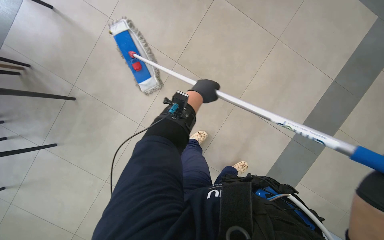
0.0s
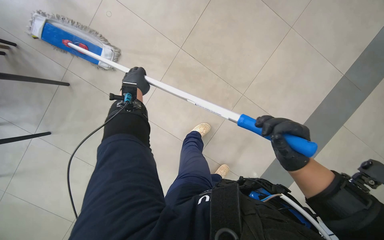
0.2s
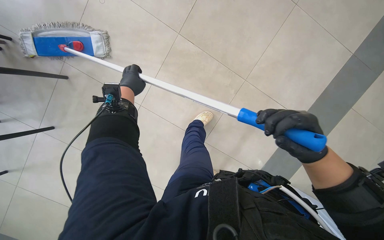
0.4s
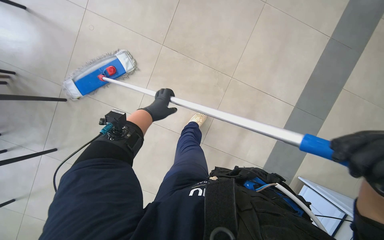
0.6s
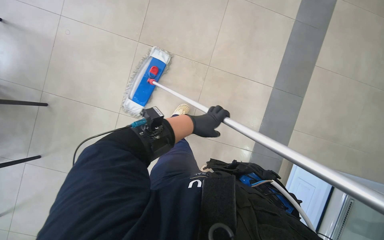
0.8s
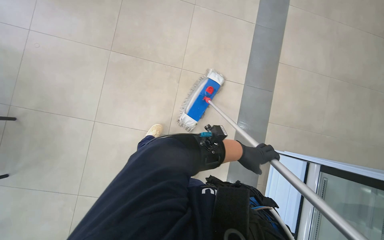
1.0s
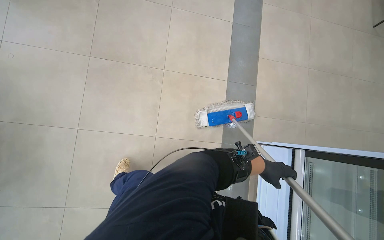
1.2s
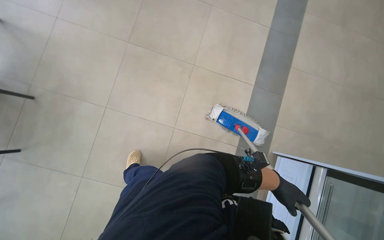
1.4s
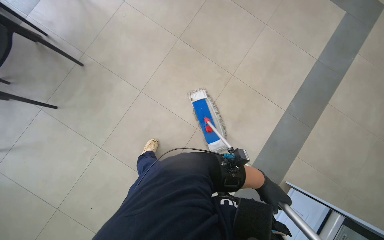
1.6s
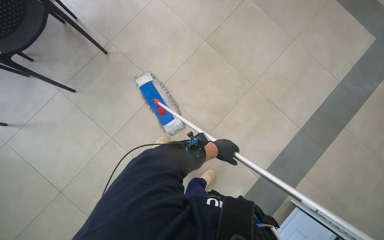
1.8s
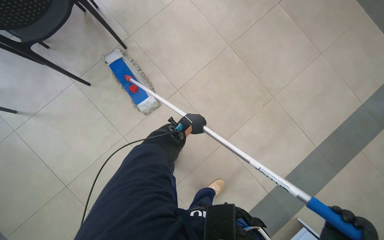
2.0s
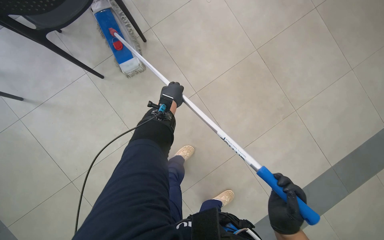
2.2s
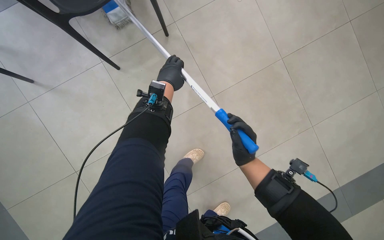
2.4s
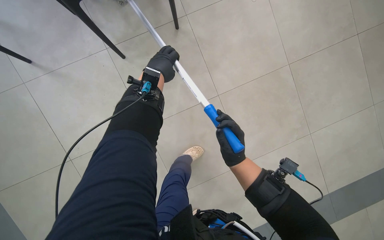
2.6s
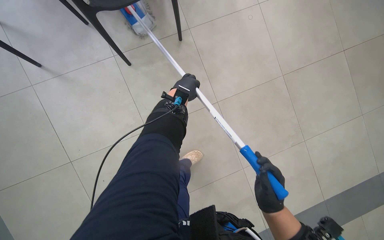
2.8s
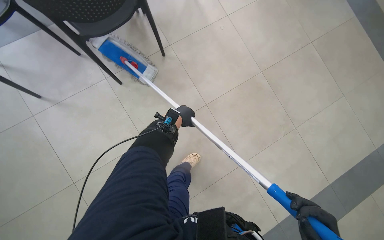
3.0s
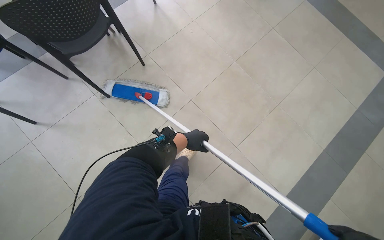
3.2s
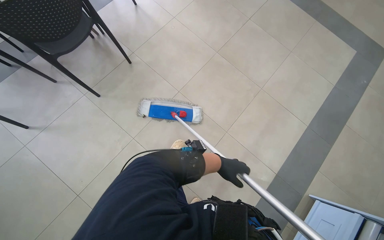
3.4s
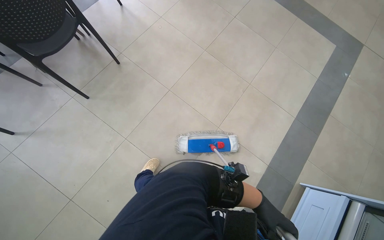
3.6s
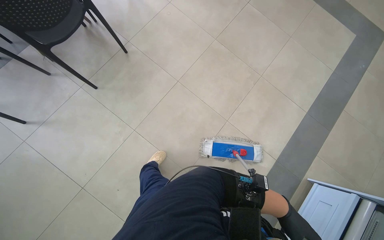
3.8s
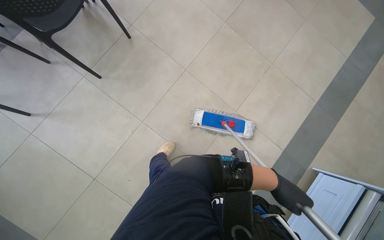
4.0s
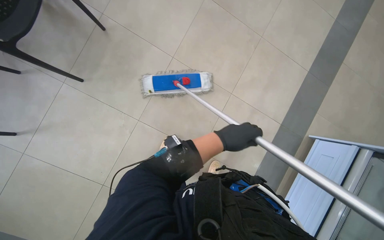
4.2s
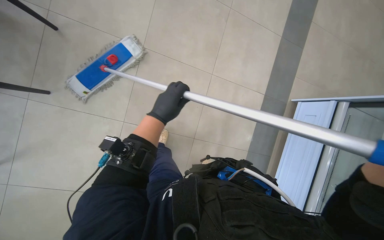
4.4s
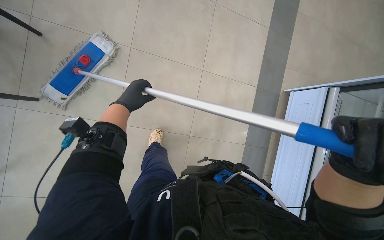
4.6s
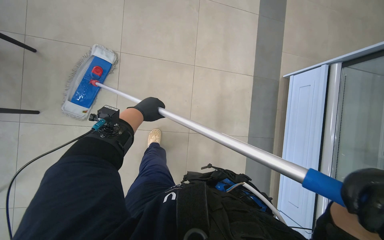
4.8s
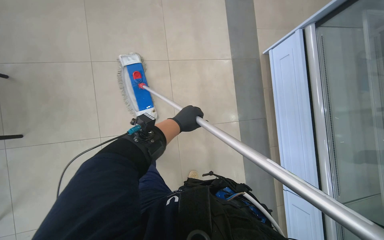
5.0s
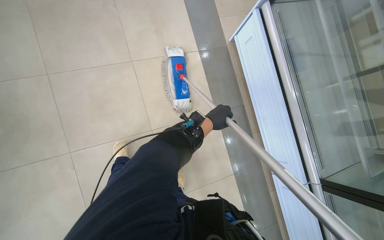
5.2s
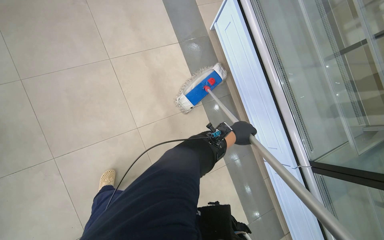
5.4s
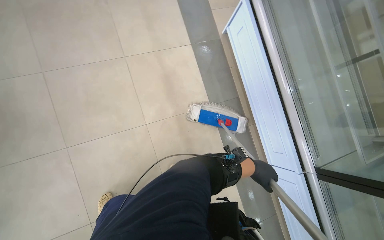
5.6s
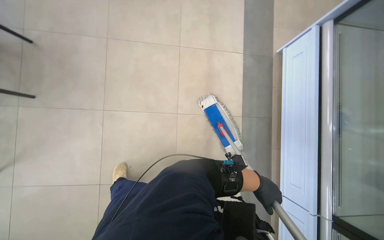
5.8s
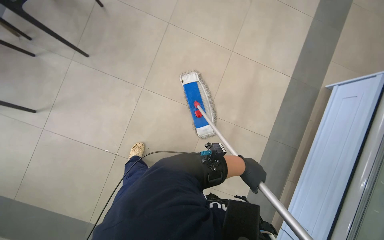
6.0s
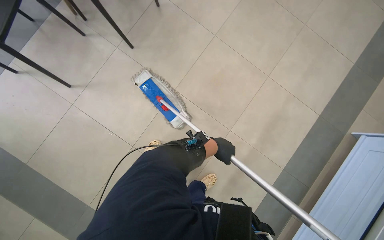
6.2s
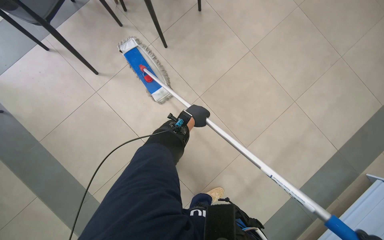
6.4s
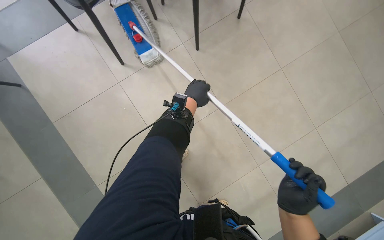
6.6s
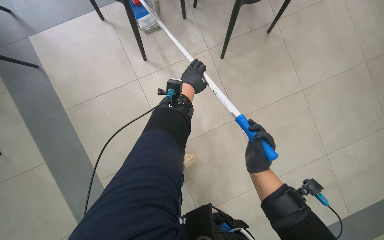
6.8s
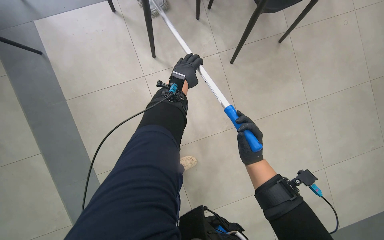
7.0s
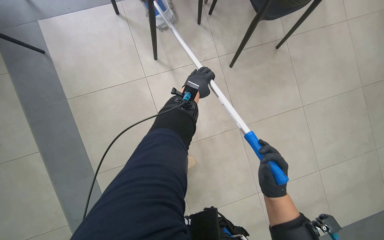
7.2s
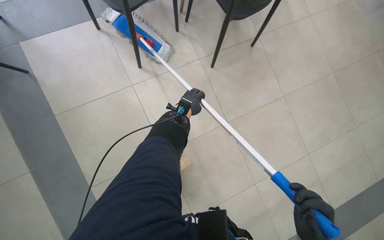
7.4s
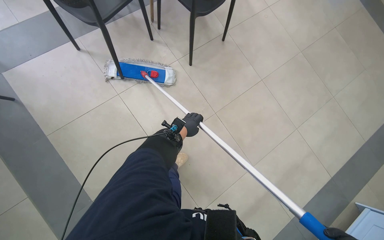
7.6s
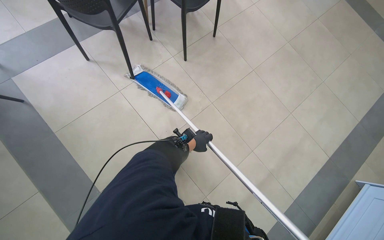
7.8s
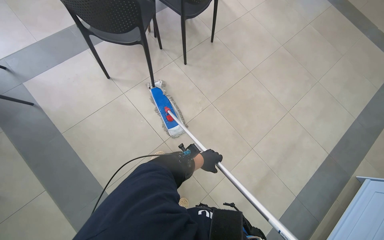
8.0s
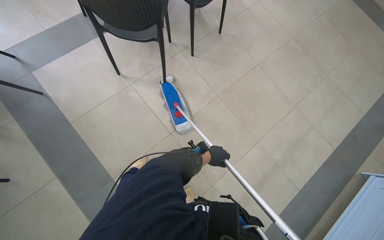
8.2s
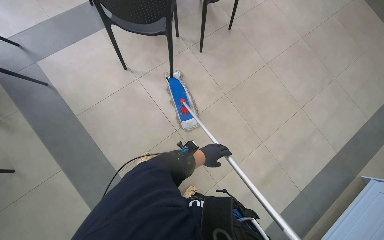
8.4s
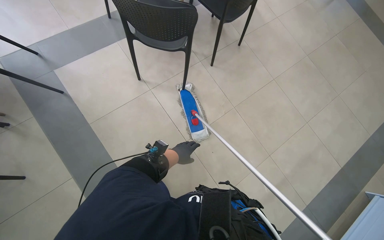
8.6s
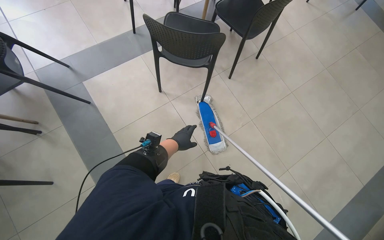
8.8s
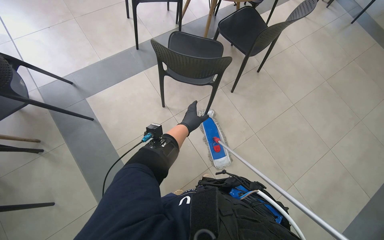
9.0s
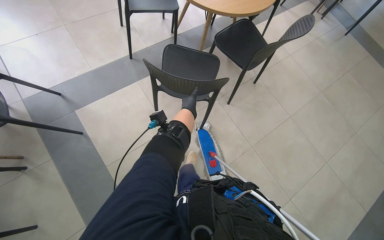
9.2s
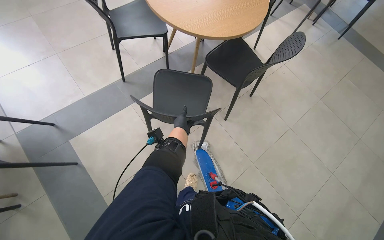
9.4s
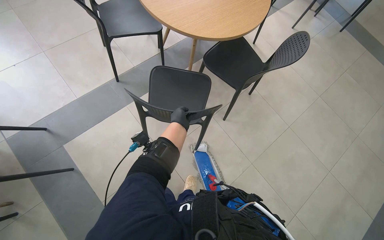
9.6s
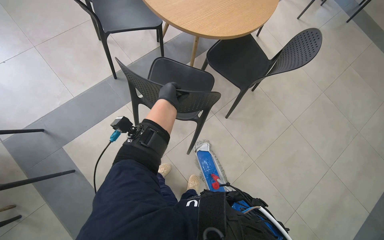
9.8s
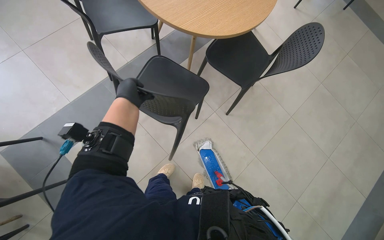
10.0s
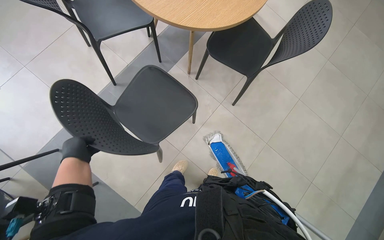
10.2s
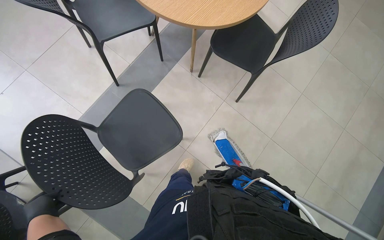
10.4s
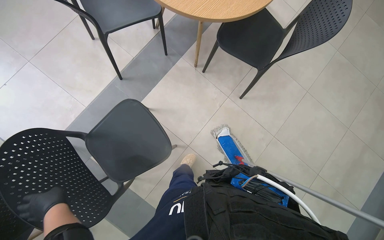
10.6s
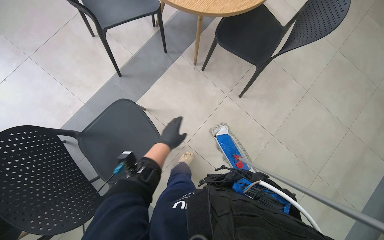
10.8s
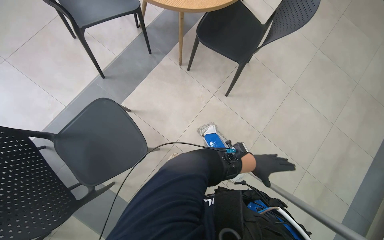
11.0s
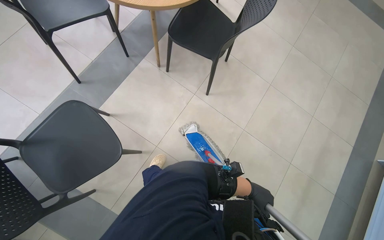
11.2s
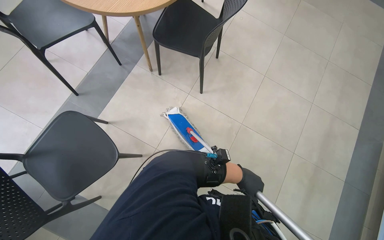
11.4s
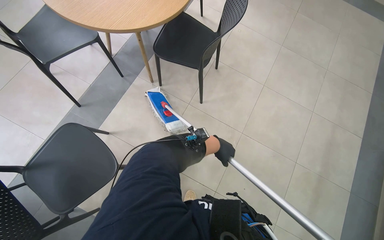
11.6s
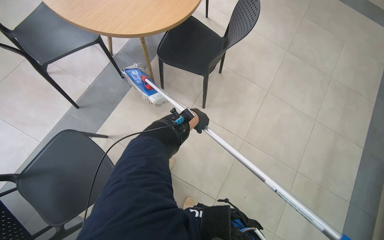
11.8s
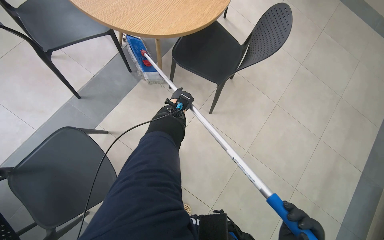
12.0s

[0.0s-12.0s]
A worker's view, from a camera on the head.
Job: mopping floor.
The whole recording: Mopping cafe floor. The worker mops the cafe floor, moving around tables and chairs, and periodically cleans the mop head in a bucket.
1.6s to 3.0s: The camera is carried roughly 70 cm. The scene turns roughly 25 degrees clockwise in the picture.
3.0s to 4.4s: The head rotates roughly 45 degrees to the right. The wearer looks approximately 20 degrees further downward.
6.0s to 7.6s: The camera is carried roughly 80 cm. The scene turns approximately 35 degrees clockwise in the picture.
7.6s to 9.0s: The left hand travels nearer to the camera by about 25 cm, and moves roughly 10 cm to the right and comes back.
9.0s to 10.4s: The camera travels approximately 60 cm. The view tilts about 10 degrees downward.

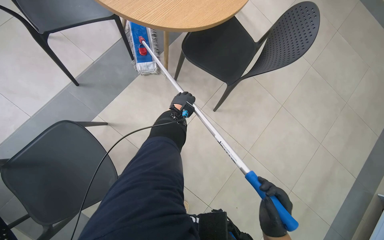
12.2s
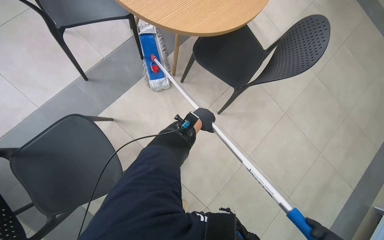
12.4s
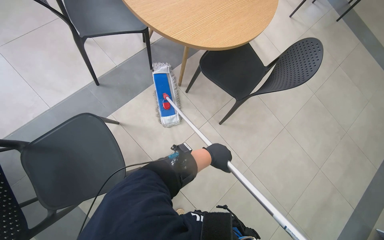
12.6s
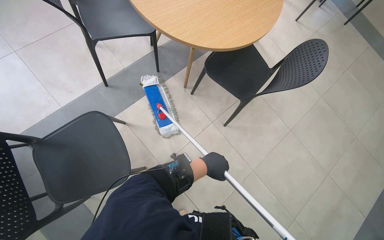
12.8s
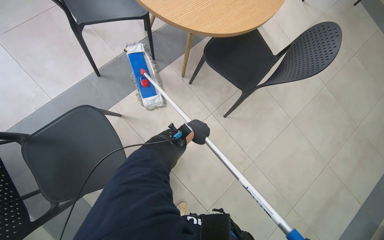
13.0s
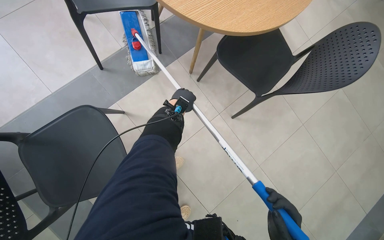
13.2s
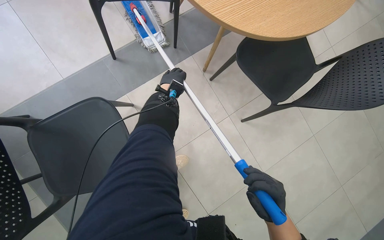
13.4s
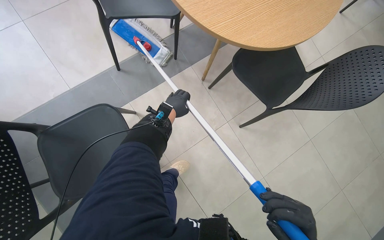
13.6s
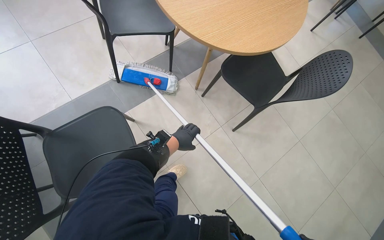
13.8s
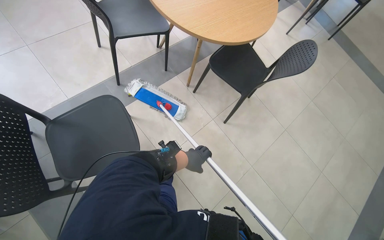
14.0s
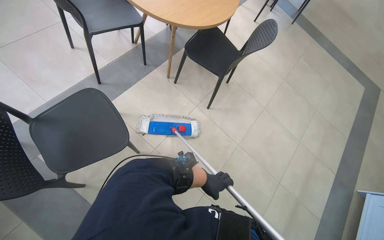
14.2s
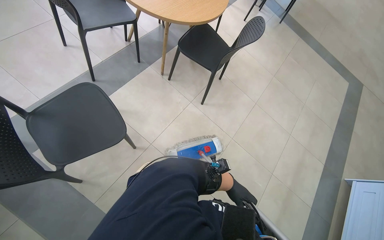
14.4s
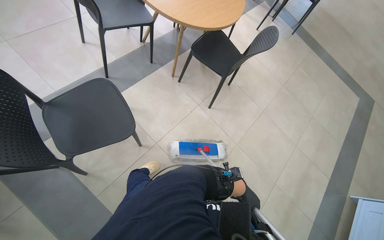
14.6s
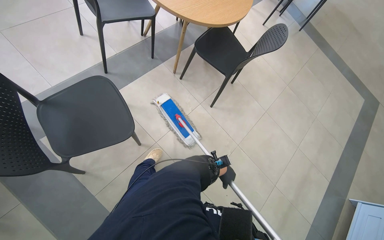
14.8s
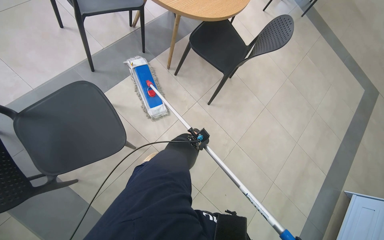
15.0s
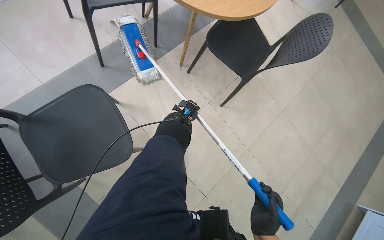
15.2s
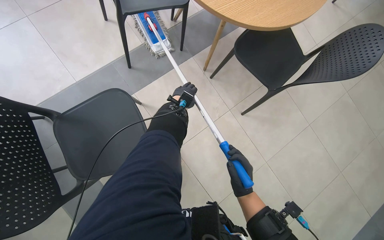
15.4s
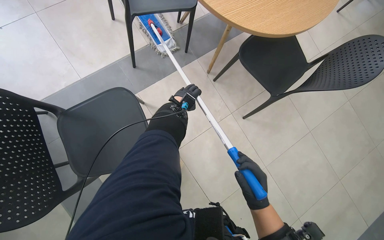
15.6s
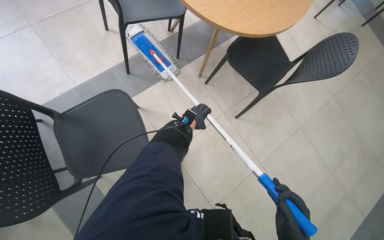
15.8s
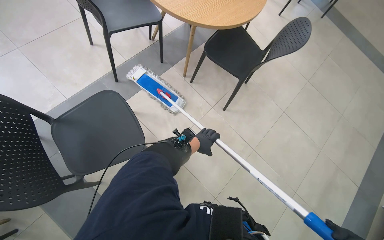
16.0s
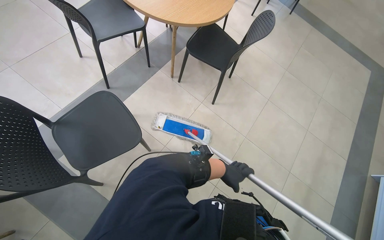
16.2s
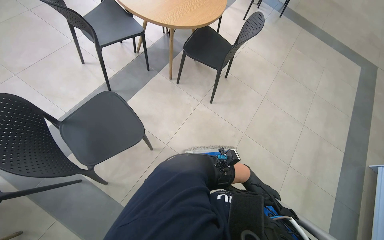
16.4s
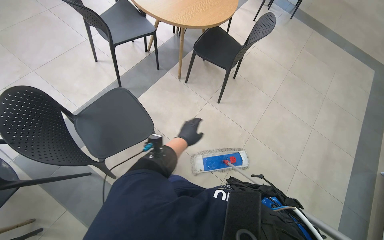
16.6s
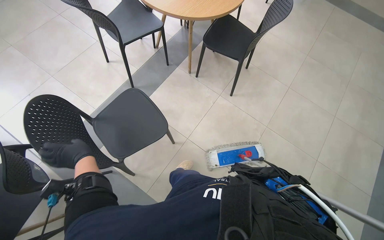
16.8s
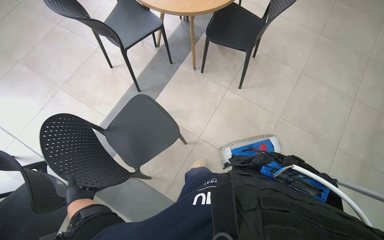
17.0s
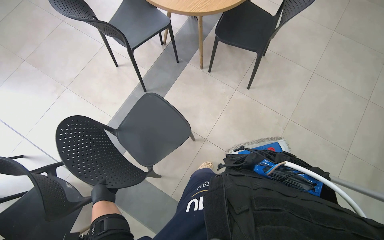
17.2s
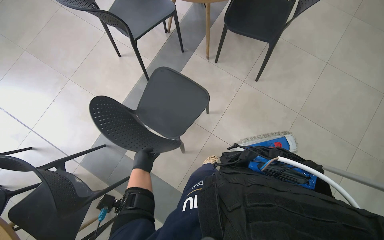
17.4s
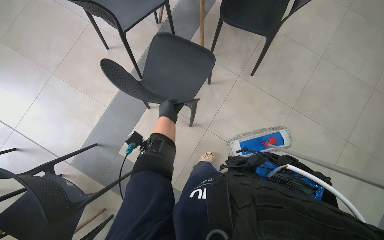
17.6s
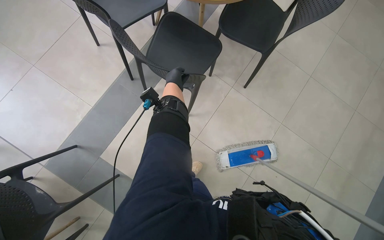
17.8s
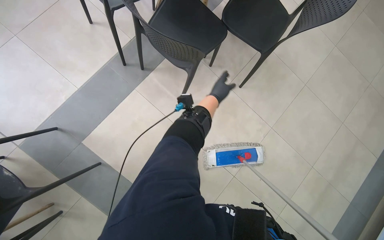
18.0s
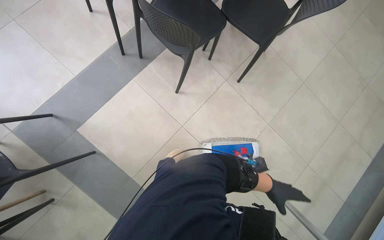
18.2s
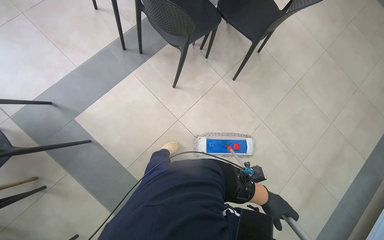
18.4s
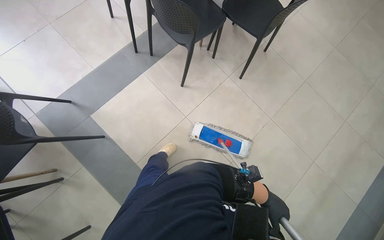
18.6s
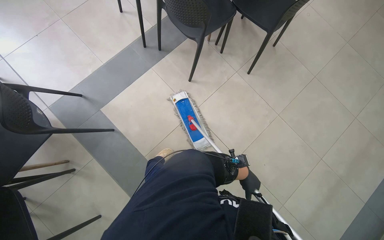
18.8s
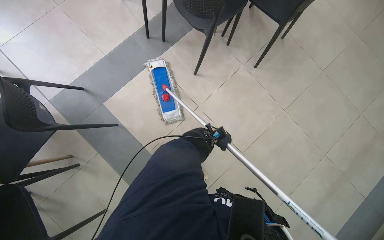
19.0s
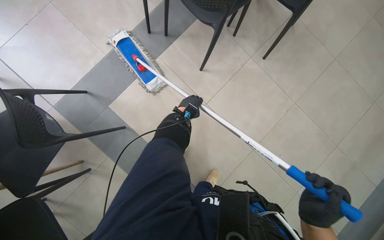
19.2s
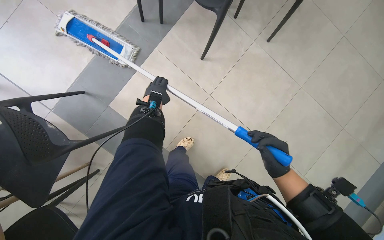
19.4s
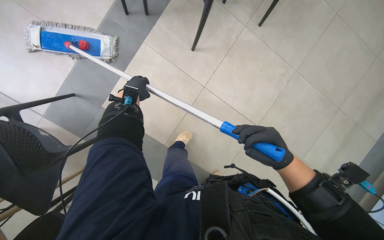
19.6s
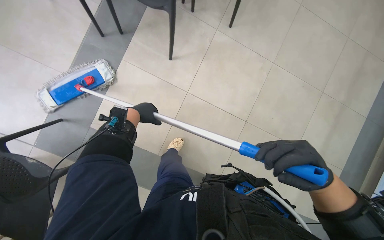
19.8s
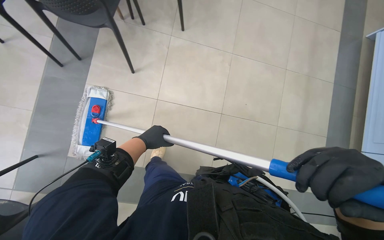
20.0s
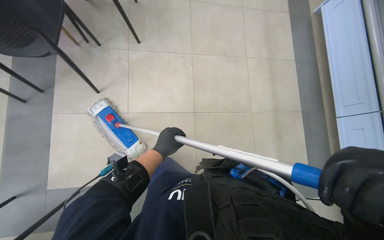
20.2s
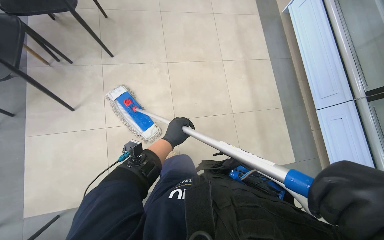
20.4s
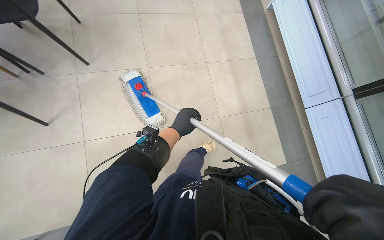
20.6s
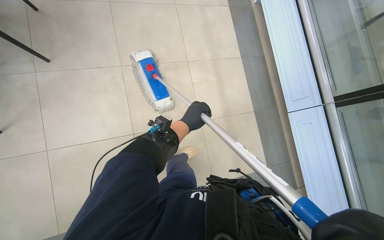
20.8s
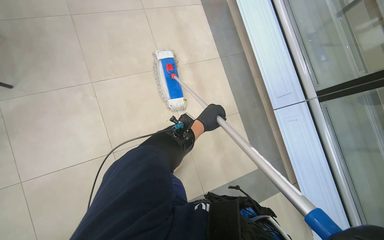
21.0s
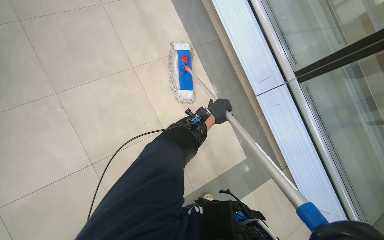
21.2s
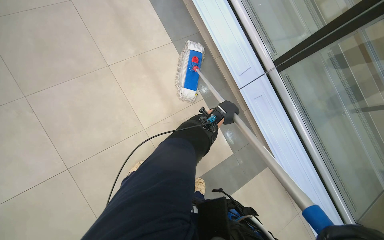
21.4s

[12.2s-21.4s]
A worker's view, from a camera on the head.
Job: mopping floor.
The whole recording: Mopping cafe floor. The worker mops the cafe floor, moving around tables and chairs, and periodically cleans the mop head in a bucket.
12.2s to 13.8s: The left hand swings up and down the picture, roughly 25 cm each way, with 2 reversals.
13.8s to 15.2s: The left hand goes to the right and returns, some 50 cm each way.
